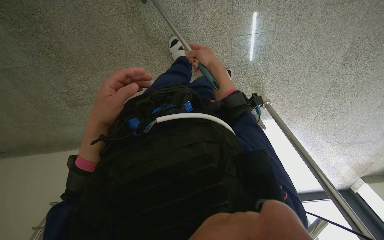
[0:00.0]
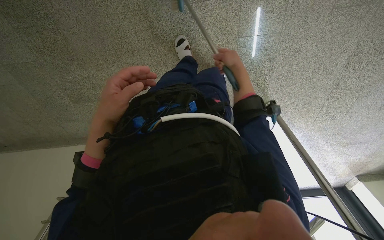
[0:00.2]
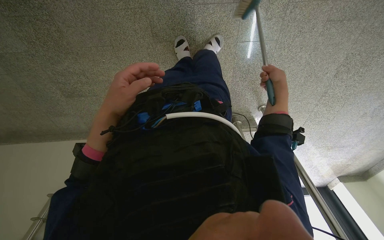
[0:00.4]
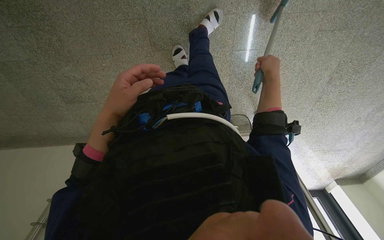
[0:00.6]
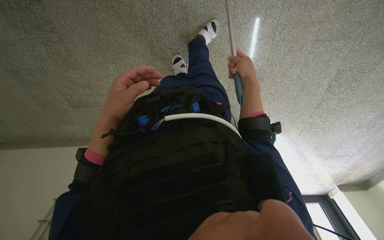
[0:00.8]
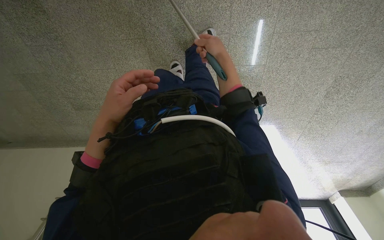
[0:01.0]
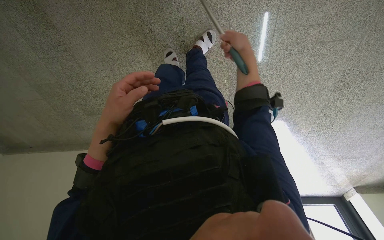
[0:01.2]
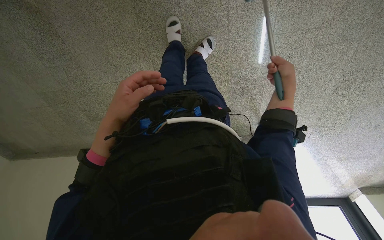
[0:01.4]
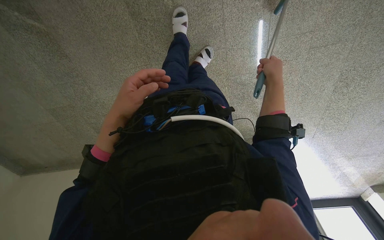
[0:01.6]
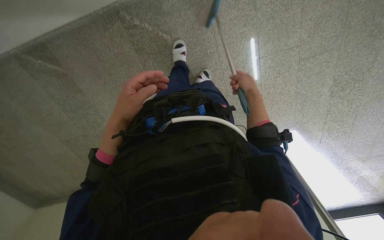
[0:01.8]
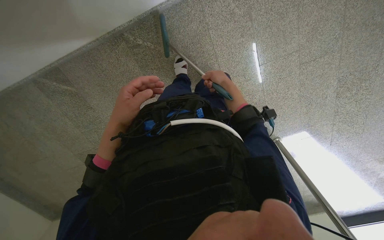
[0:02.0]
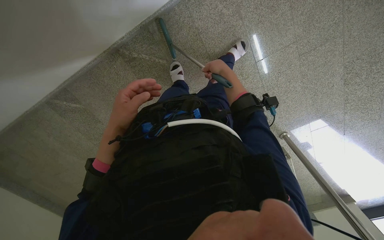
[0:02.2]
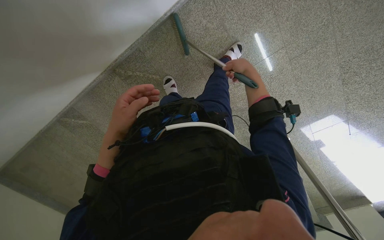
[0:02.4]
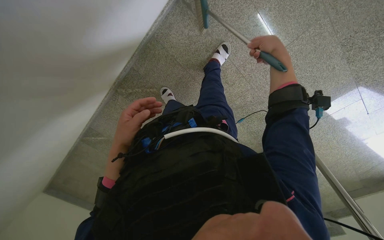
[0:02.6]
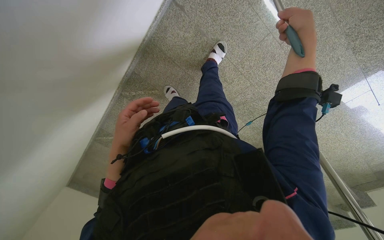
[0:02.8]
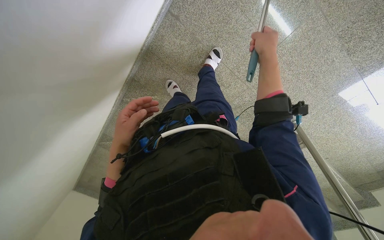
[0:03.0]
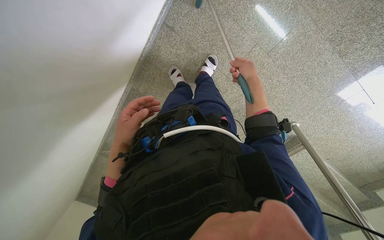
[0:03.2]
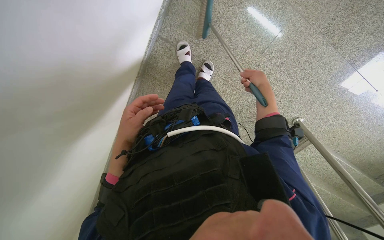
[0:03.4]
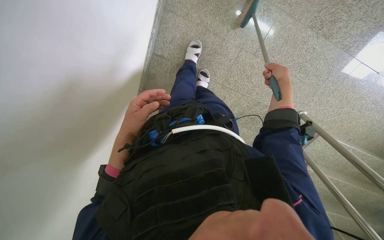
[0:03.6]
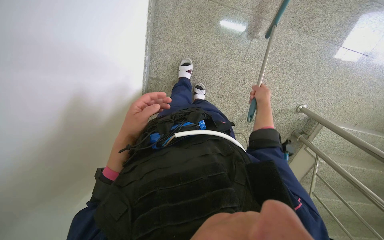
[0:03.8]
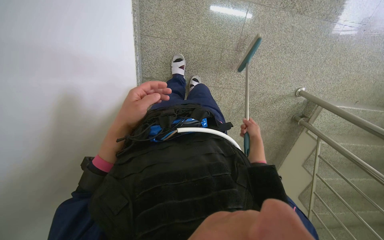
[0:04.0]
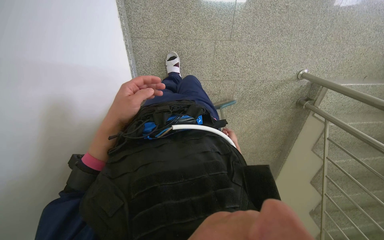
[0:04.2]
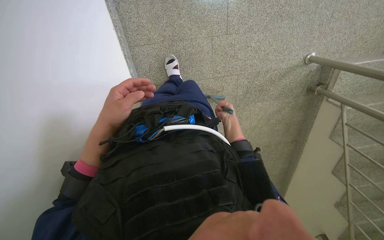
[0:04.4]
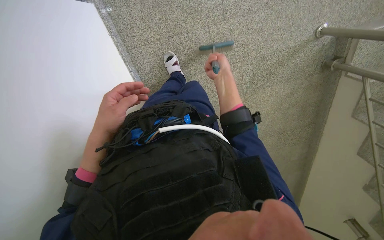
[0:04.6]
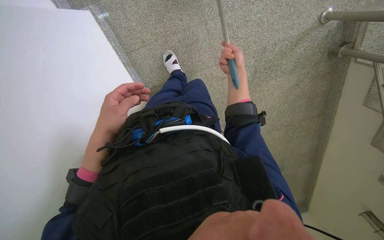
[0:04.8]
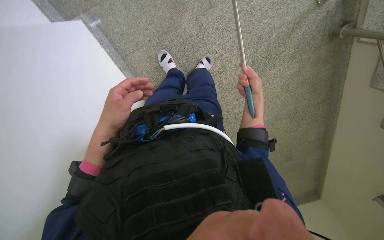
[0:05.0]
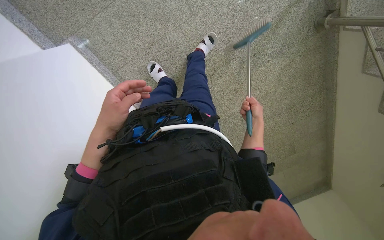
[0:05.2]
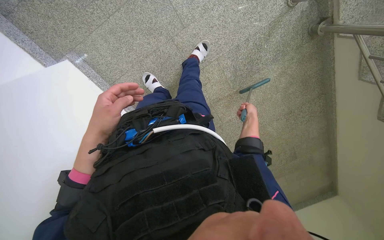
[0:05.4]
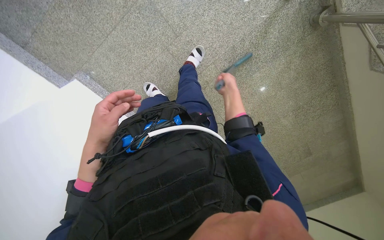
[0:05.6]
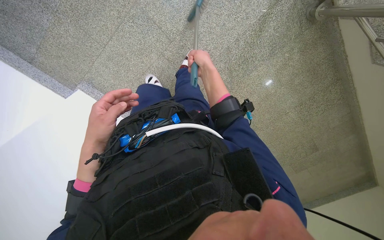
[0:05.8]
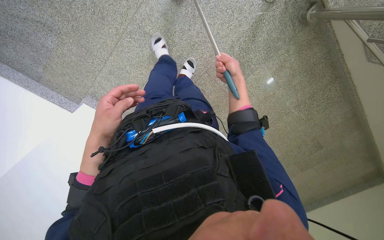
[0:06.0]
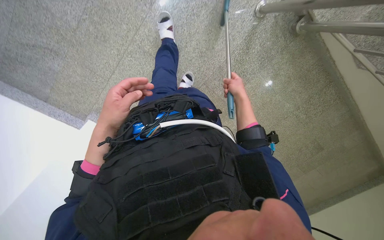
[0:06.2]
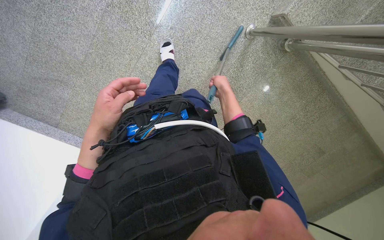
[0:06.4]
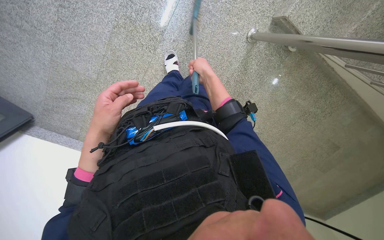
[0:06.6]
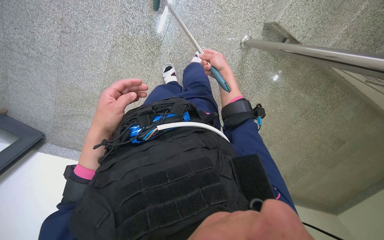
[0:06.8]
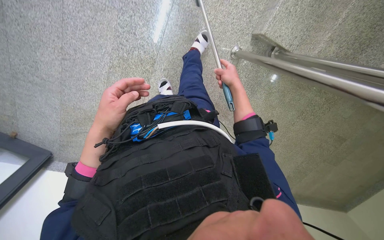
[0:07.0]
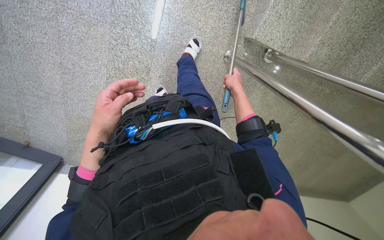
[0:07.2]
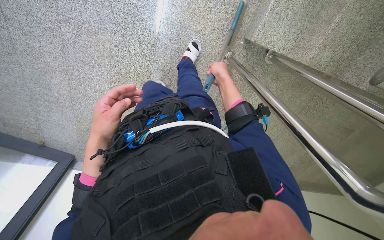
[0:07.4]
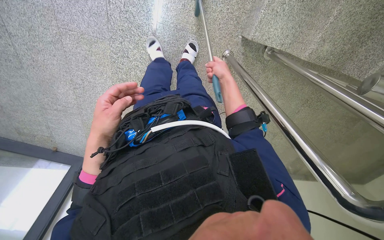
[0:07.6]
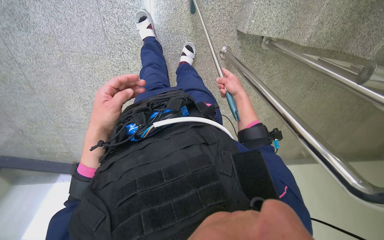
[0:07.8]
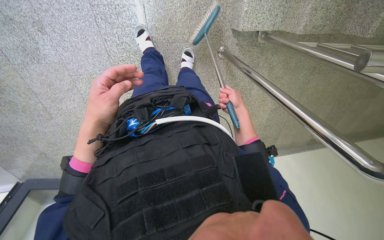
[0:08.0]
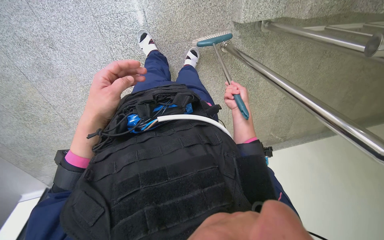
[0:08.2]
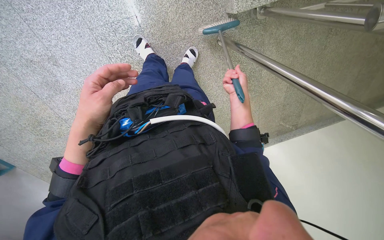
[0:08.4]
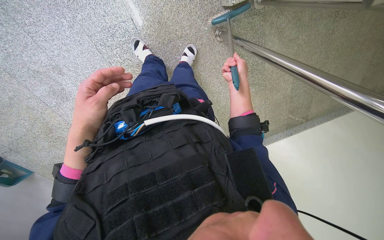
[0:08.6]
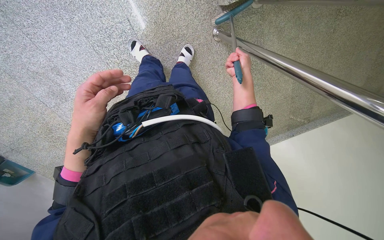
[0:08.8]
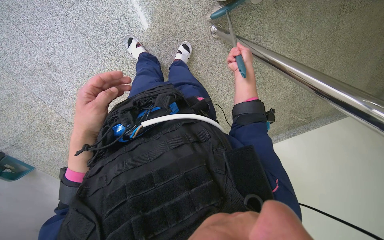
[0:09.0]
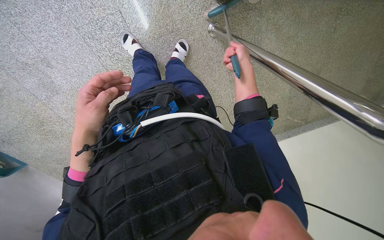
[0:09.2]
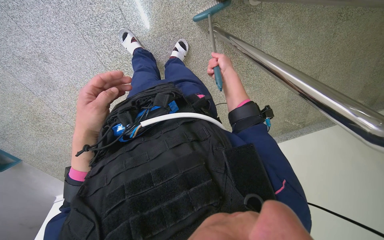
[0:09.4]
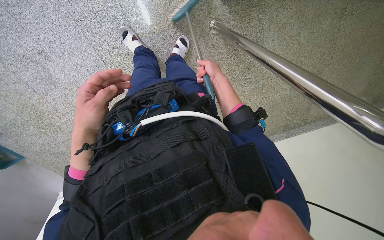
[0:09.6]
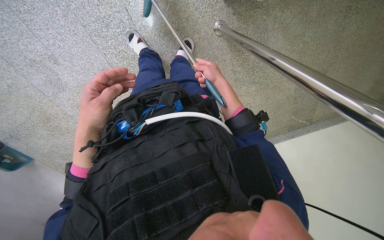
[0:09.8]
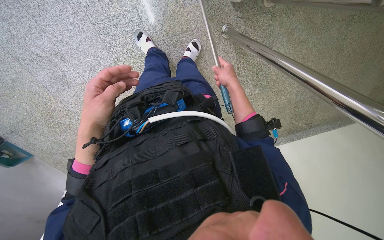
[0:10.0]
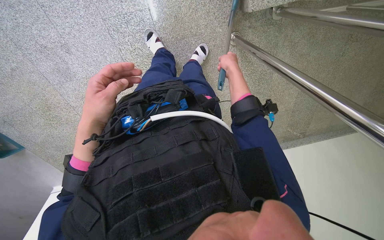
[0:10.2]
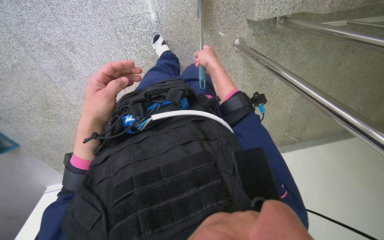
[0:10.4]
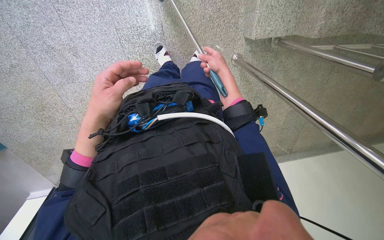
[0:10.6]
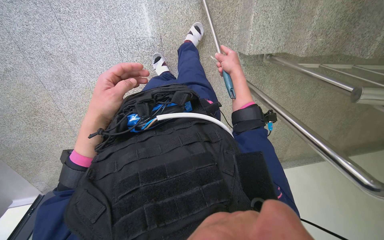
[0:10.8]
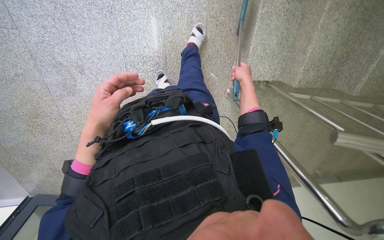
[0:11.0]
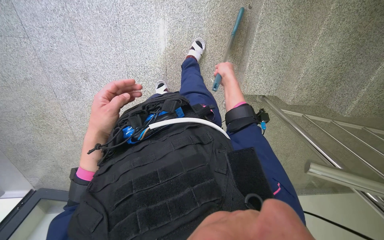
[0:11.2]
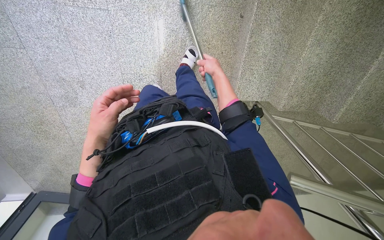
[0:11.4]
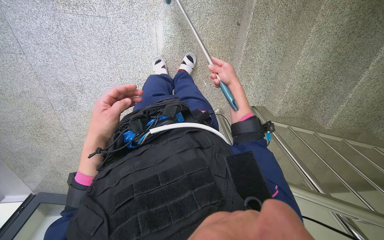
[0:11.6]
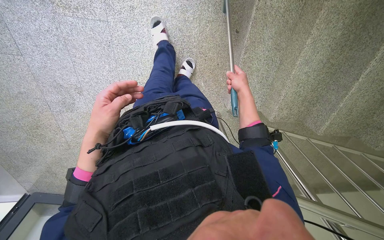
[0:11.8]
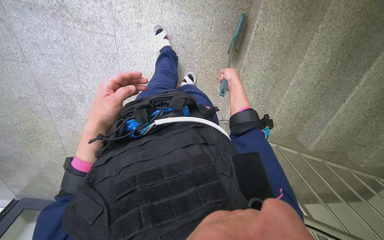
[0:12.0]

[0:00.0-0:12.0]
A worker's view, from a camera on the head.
Job: sweeping floor.
The whole recording: Sweeping stairs with broom. The worker sweeps the stairs with a broom.
0.0 to 1.6 s: The right hand goes left and right, approximately 20 cm each way, reversing 2 times.
1.6 to 3.0 s: The wearer moves about 60 cm. The view pans to the left by about 25 degrees. The scene rotates counterclockwise by about 30 degrees.
3.0 to 4.4 s: Everything in view rotates approximately 45 degrees counterclockwise.
4.4 to 6.0 s: The wearer moves approximately 60 cm. The camera is aimed roughly 25 degrees further to the left. Everything in view rotates approximately 30 degrees counterclockwise.
6.0 to 7.6 s: The camera travels about 70 cm. The view pans to the left by about 15 degrees.
7.6 to 9.0 s: The scene turns approximately 30 degrees counterclockwise in the picture.
9.0 to 10.4 s: The right hand shifts roughly 20 cm to the left and nearer to the camera.
10.4 to 12.0 s: The view tilts roughly 35 degrees upward. The right hand moves to the right, approximately 10 cm.

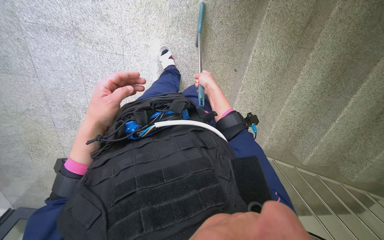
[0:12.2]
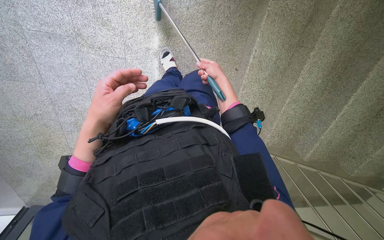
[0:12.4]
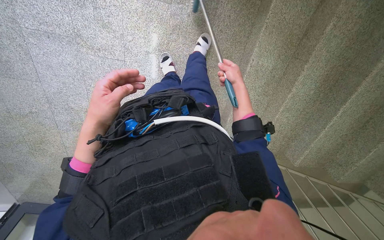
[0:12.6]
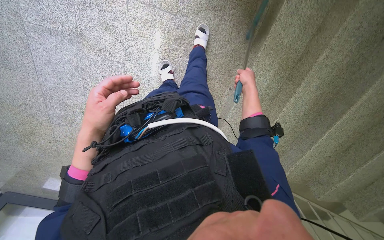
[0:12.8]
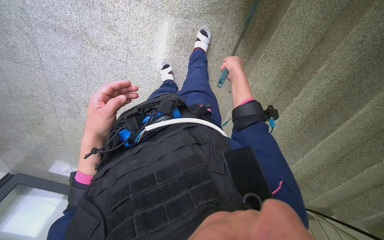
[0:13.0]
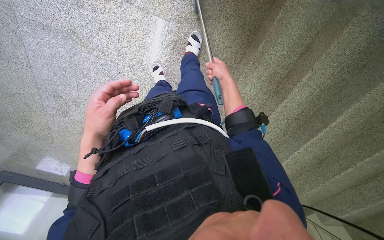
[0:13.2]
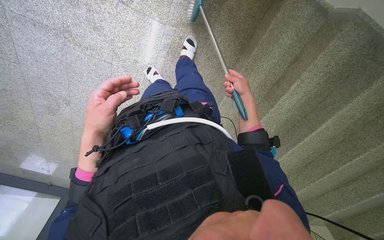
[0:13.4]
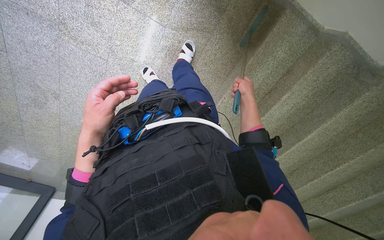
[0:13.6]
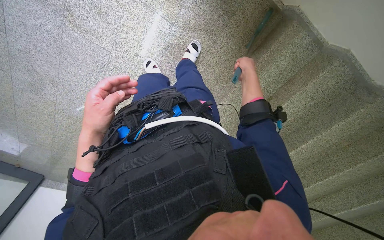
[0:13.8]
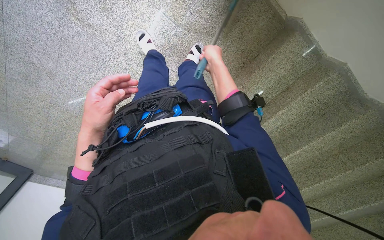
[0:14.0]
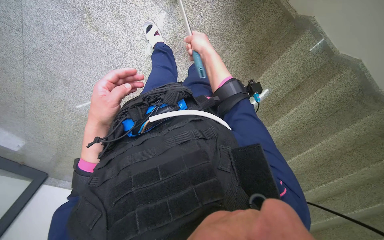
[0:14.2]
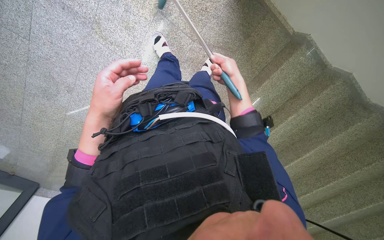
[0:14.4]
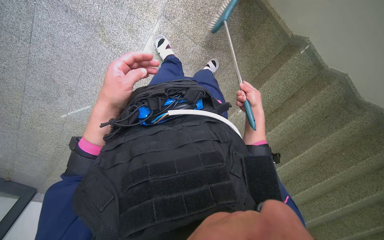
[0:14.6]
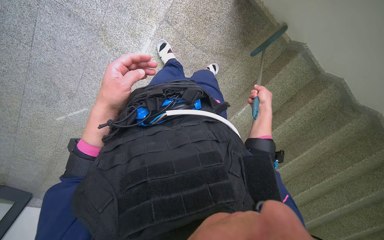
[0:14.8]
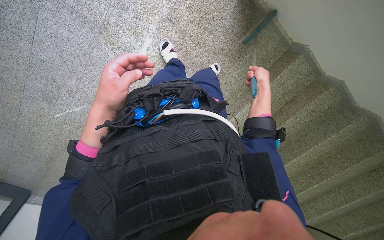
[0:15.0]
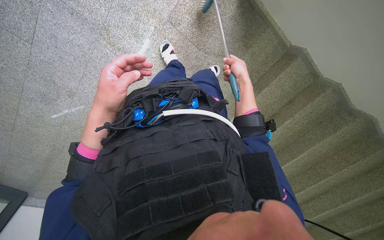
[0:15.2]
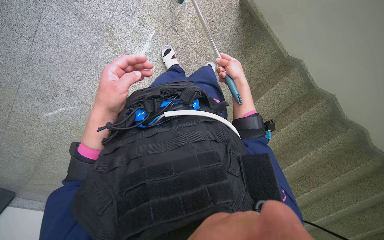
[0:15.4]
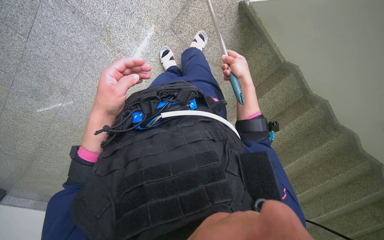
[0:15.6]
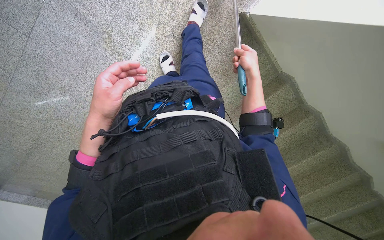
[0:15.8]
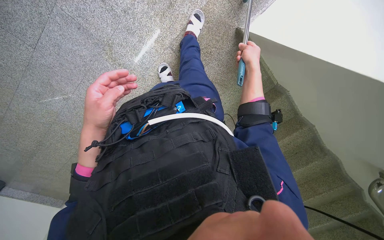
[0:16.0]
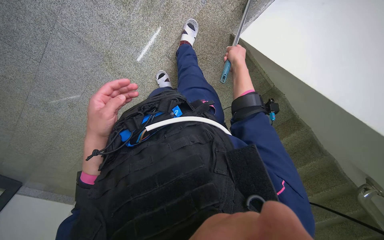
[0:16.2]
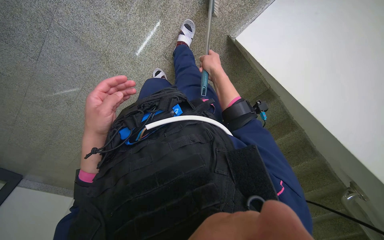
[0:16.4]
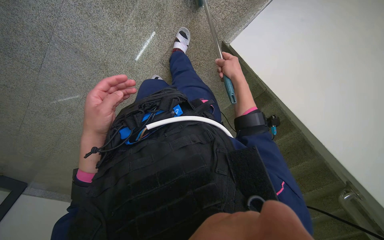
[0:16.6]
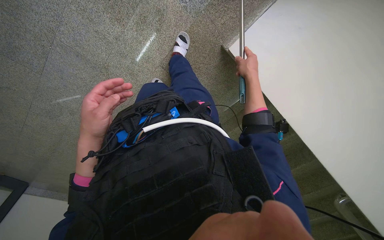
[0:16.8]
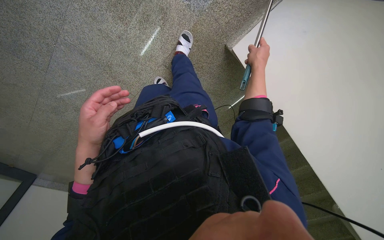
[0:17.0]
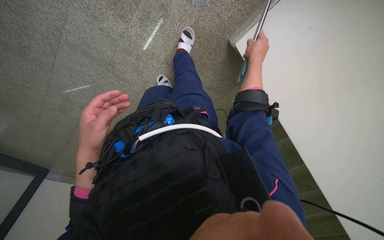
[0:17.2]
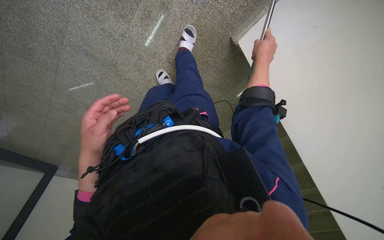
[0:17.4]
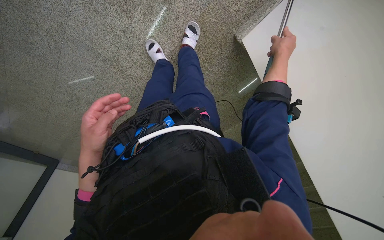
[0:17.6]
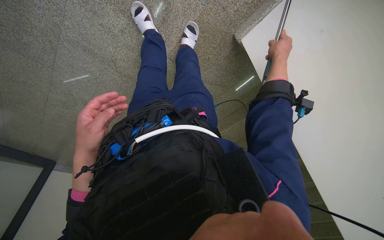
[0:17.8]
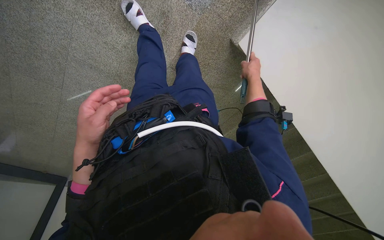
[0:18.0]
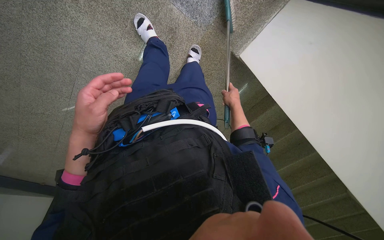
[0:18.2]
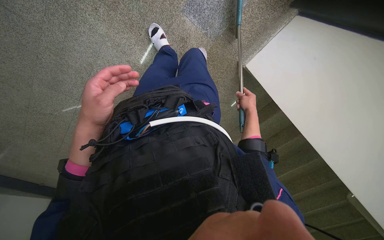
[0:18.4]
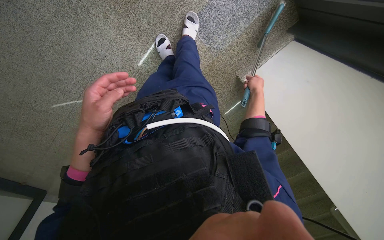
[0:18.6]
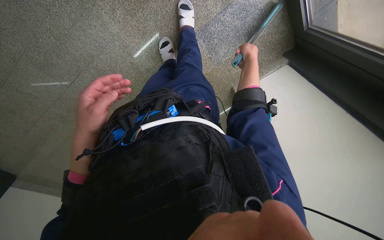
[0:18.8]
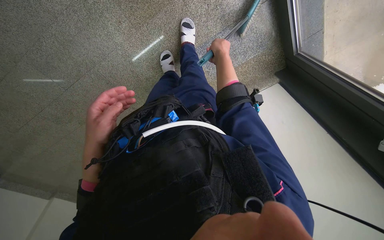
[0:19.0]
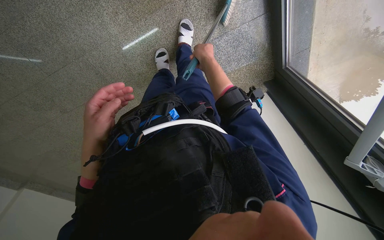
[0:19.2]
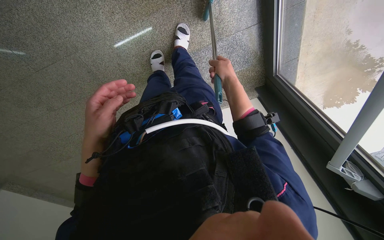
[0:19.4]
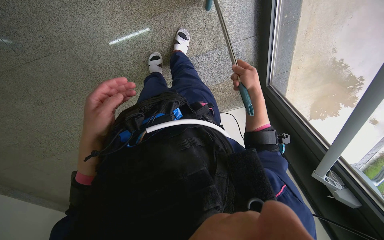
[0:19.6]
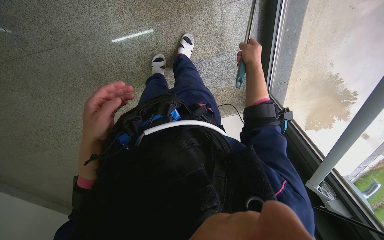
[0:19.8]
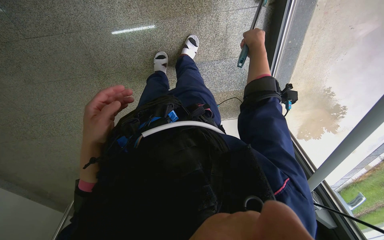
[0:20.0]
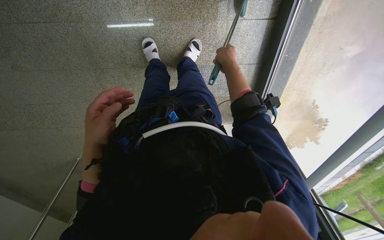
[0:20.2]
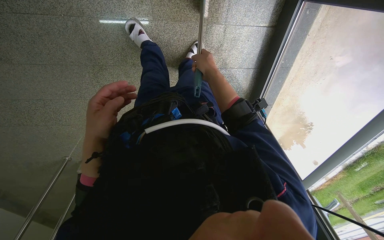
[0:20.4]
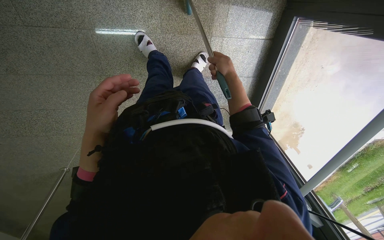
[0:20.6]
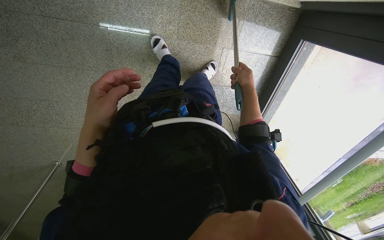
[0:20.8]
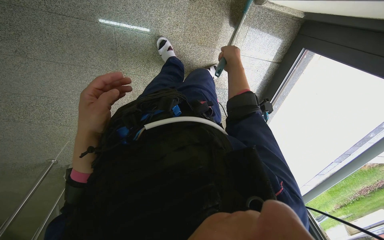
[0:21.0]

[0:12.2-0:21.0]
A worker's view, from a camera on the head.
Job: sweeping floor.
The whole recording: Sweeping stairs with broom. The worker sweeps the stairs with a broom.
12.2 to 13.6 s: The right hand is displaced to the right by about 30 cm.
13.6 to 15.2 s: The right hand goes left and right, about 25 cm each way, reversing 2 times.
15.2 to 16.6 s: The camera is carried approximately 40 cm.
16.6 to 18.0 s: The right hand travels farther from the camera by approximately 10 cm.
18.0 to 19.6 s: The view swings some 15 degrees to the right. The wearer looks roughly 25 degrees further upward. The scene turns roughly 30 degrees clockwise in the picture. The right hand heads nearer to the camera, covering some 25 cm, and moves about 20 cm to the left and comes back.
19.6 to 21.0 s: The head travels to the left, about 50 cm. The camera is aimed about 20 degrees further to the right.
